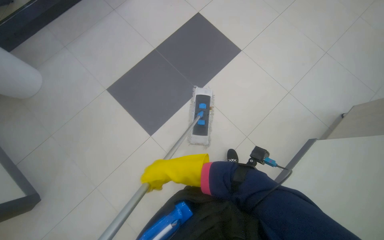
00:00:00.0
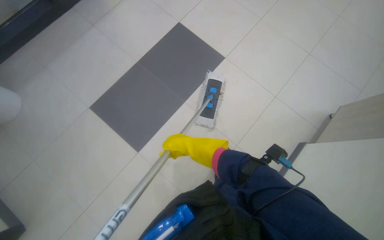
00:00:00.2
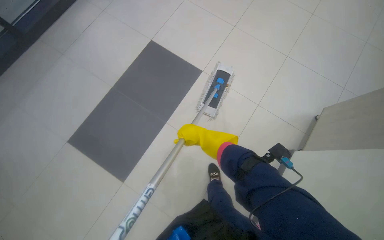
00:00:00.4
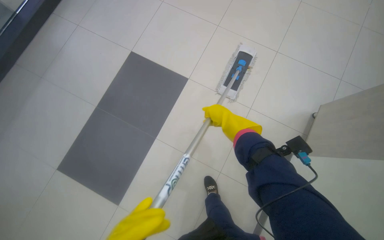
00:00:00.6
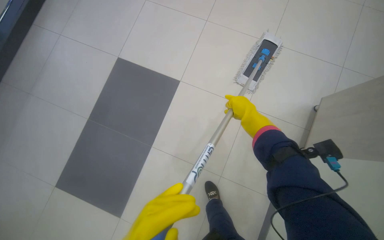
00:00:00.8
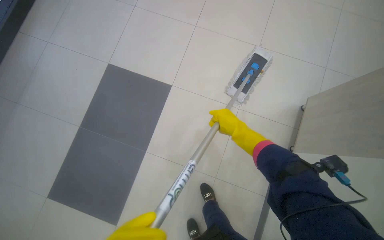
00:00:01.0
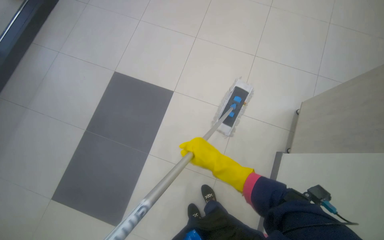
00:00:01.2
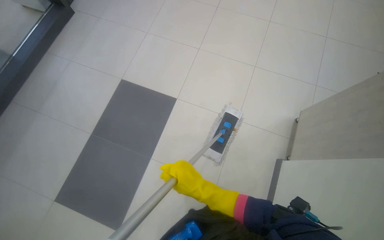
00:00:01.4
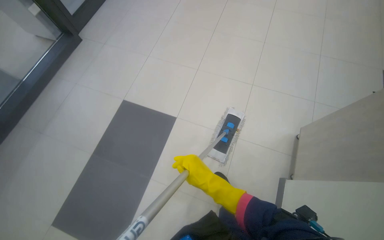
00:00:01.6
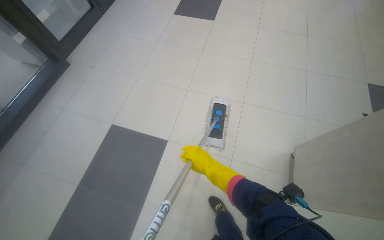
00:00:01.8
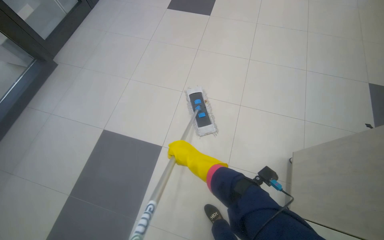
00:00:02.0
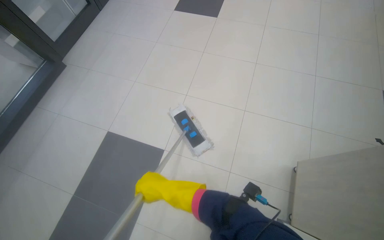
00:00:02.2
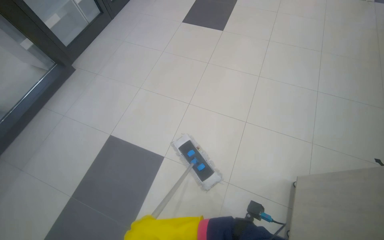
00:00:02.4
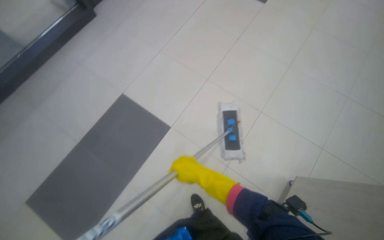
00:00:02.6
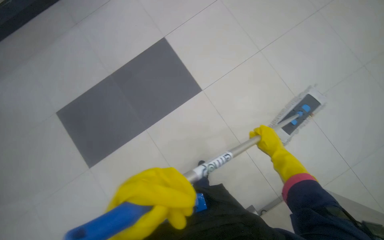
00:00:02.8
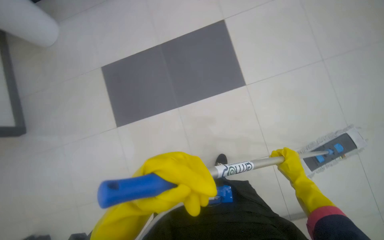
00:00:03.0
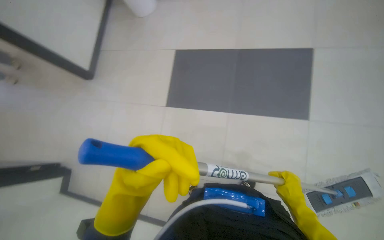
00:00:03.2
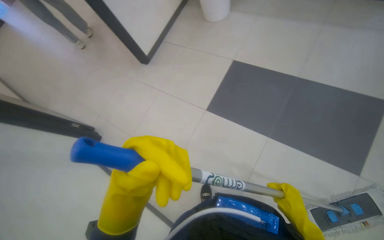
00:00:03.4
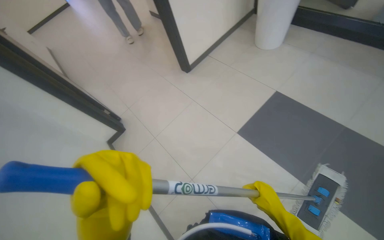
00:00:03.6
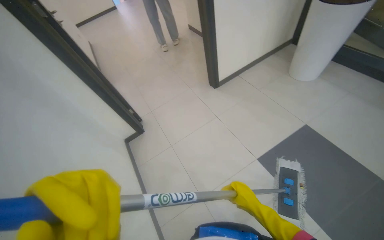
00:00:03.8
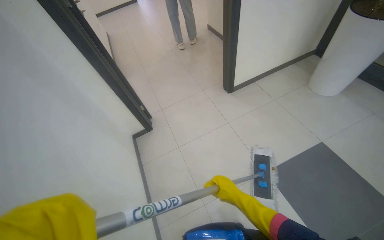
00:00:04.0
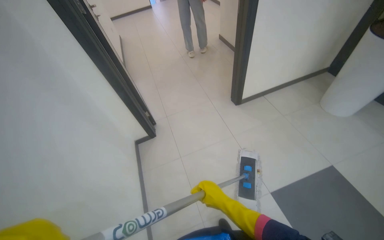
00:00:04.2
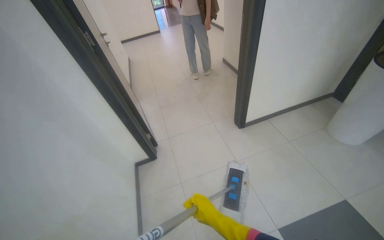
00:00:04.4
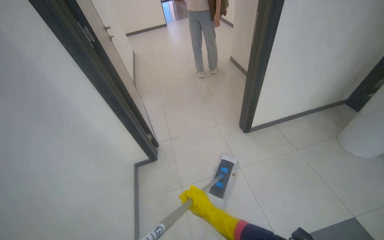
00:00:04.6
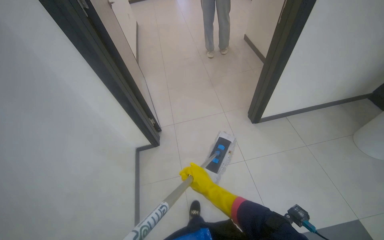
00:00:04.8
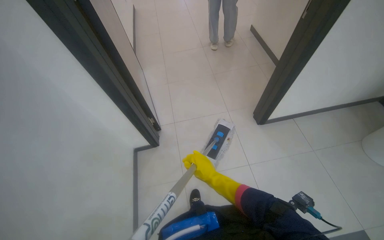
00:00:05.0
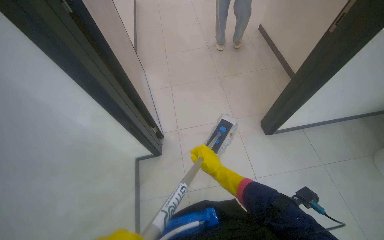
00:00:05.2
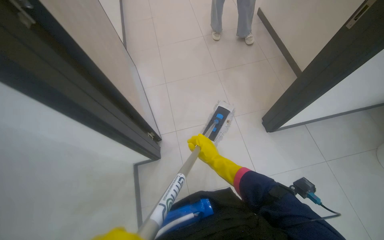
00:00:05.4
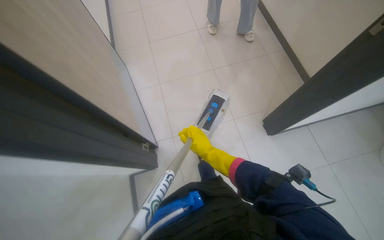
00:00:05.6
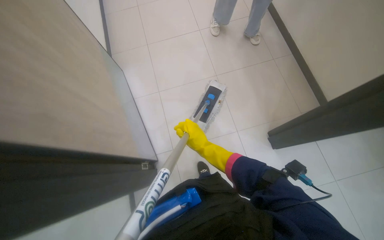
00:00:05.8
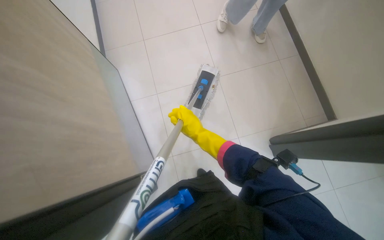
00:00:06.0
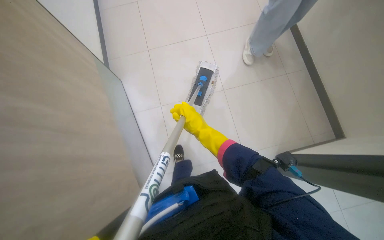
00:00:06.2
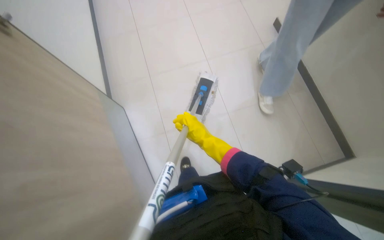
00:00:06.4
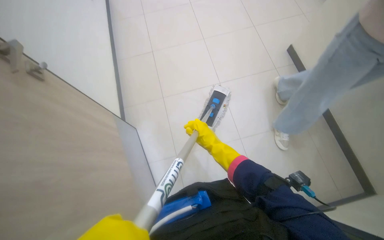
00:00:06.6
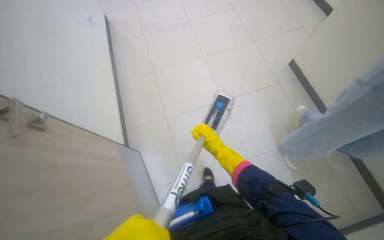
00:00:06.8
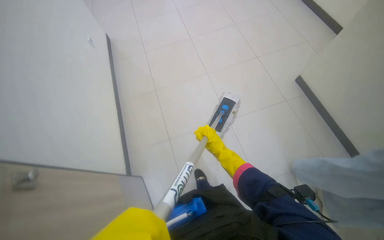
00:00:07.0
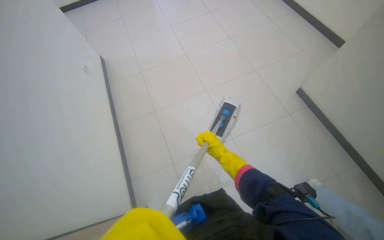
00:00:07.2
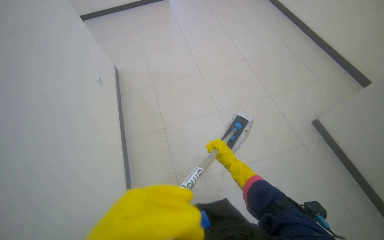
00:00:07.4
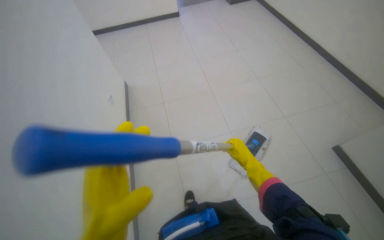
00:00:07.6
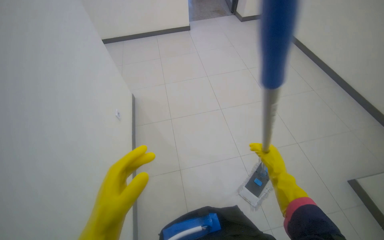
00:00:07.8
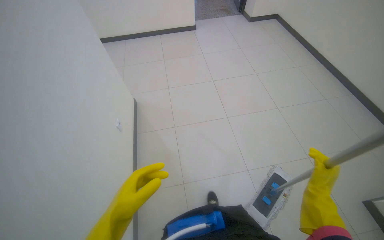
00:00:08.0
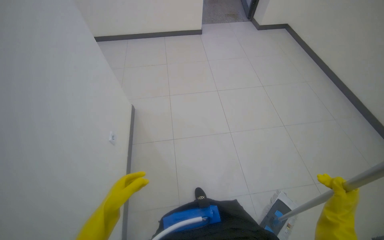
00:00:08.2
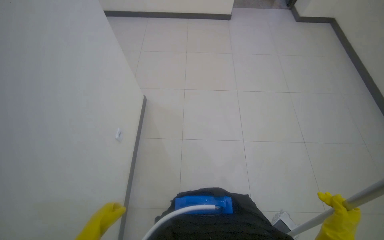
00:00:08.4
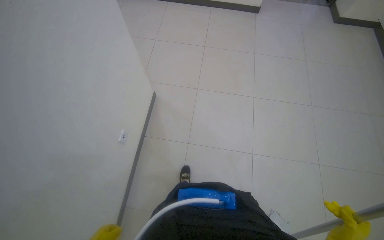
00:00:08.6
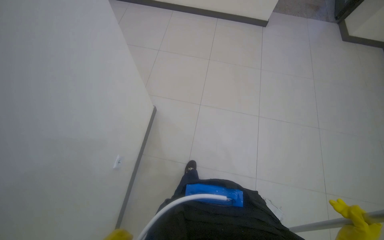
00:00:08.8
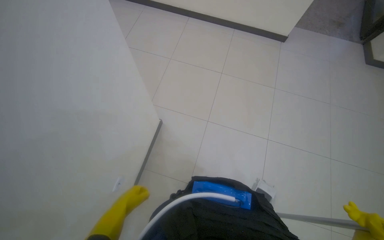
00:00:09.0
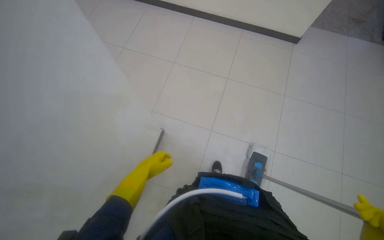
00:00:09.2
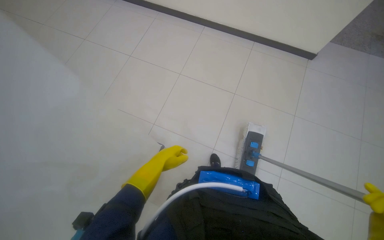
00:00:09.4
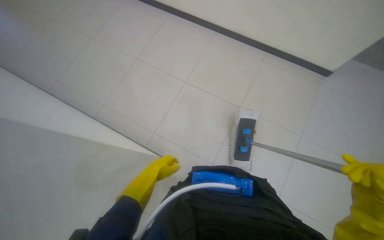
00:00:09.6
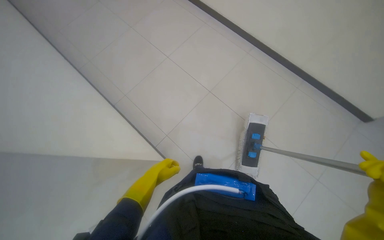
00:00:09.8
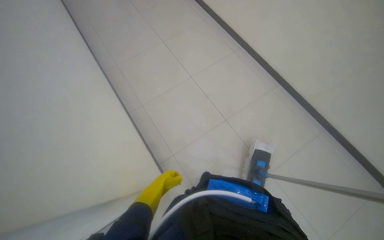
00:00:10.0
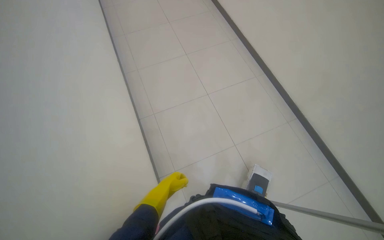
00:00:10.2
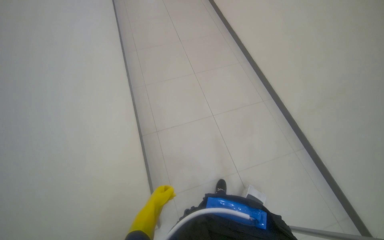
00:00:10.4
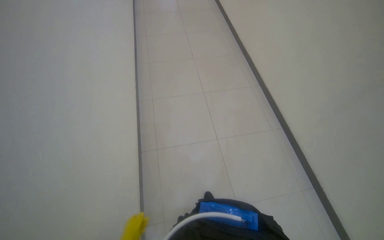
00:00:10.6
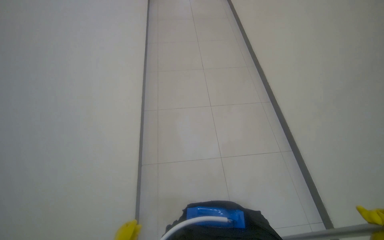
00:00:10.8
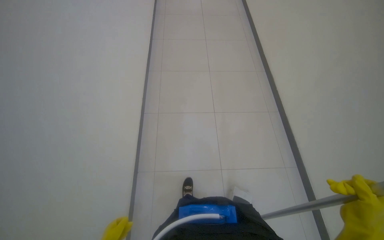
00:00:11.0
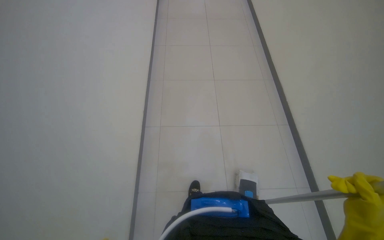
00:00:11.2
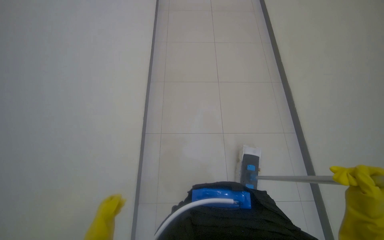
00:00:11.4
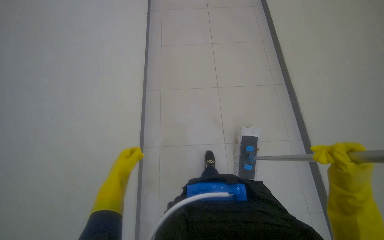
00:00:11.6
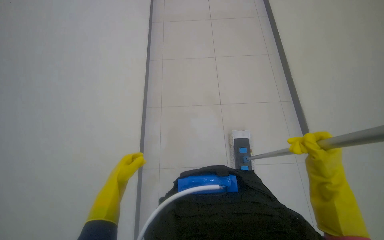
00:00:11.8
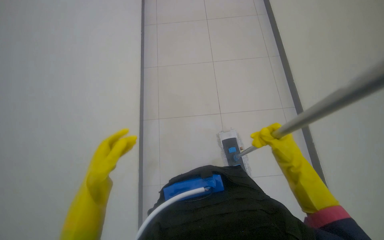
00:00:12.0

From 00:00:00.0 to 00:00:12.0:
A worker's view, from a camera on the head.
Job: mopping floor.
The whole recording: Mopping tiled floor. The worker mops the tiled floor with a flat mop.
From 00:00:00.0 to 00:00:01.6: The right hand is displaced nearer to the camera by about 25 cm.
From 00:00:03.0 to 00:00:04.4: The head turns to the left by some 50 degrees. The view tilts roughly 15 degrees upward.
From 00:00:04.4 to 00:00:06.0: The head travels roughly 1 m. The camera pitches downward, by about 30 degrees.
From 00:00:06.0 to 00:00:07.6: The head turns to the left by approximately 25 degrees. The view tips upward by about 15 degrees.
From 00:00:09.0 to 00:00:10.4: The head travels about 50 cm. The wearer looks approximately 35 degrees further to the left.
From 00:00:10.4 to 00:00:12.0: The camera travels some 50 cm.

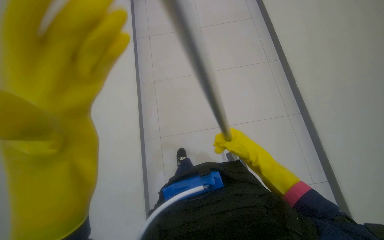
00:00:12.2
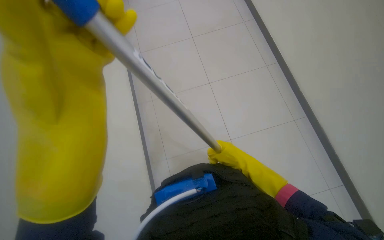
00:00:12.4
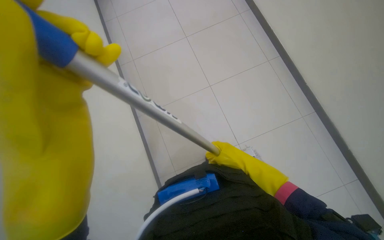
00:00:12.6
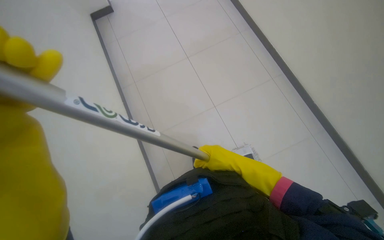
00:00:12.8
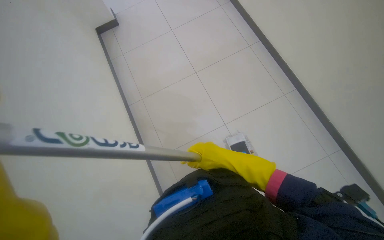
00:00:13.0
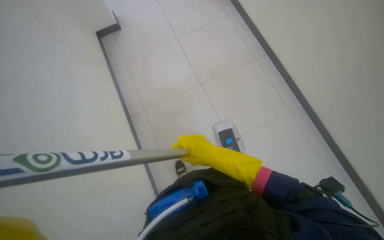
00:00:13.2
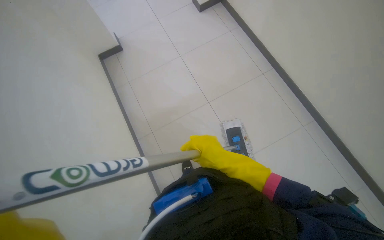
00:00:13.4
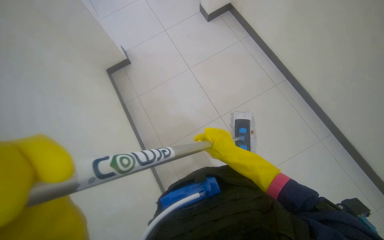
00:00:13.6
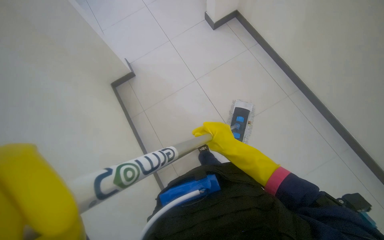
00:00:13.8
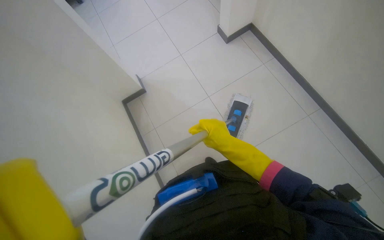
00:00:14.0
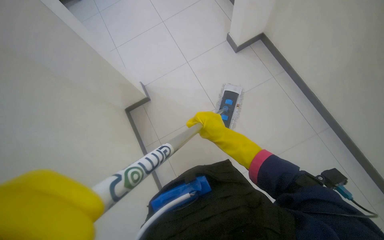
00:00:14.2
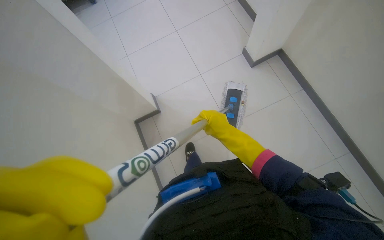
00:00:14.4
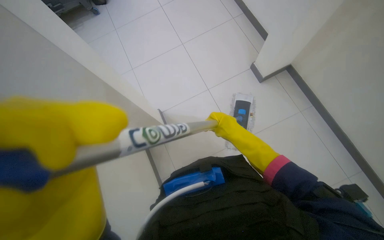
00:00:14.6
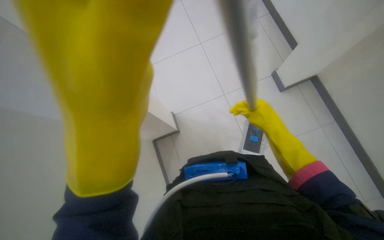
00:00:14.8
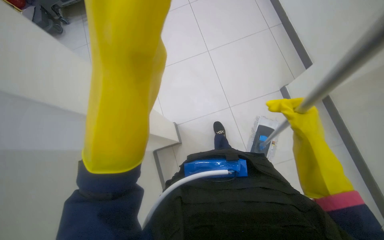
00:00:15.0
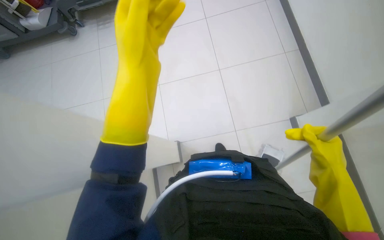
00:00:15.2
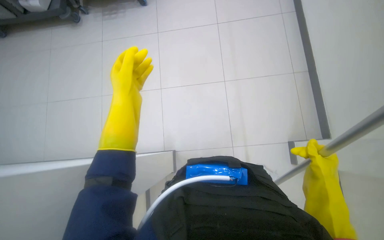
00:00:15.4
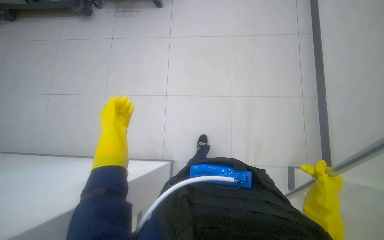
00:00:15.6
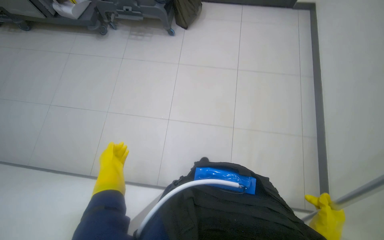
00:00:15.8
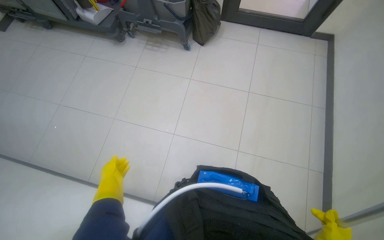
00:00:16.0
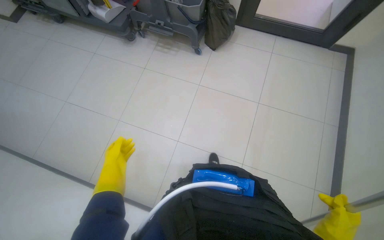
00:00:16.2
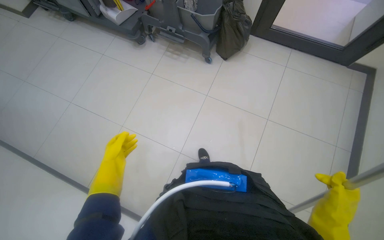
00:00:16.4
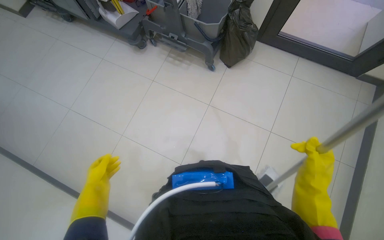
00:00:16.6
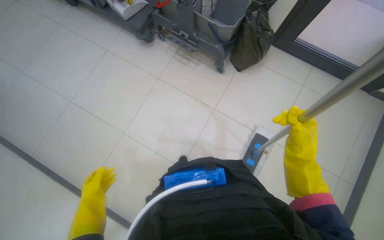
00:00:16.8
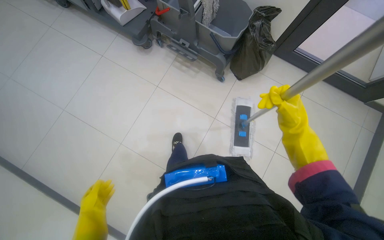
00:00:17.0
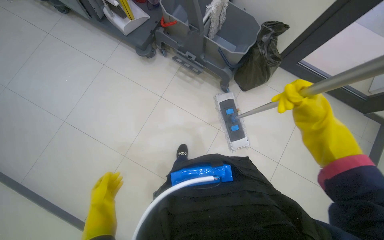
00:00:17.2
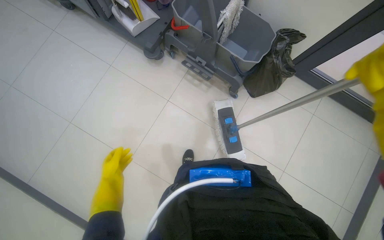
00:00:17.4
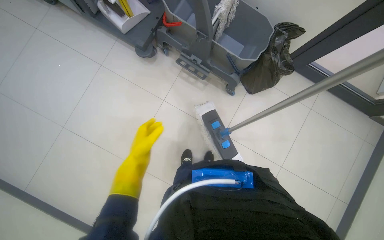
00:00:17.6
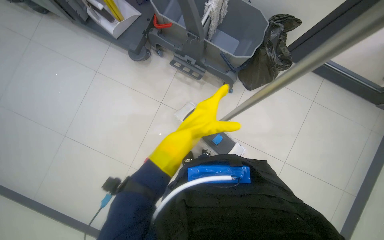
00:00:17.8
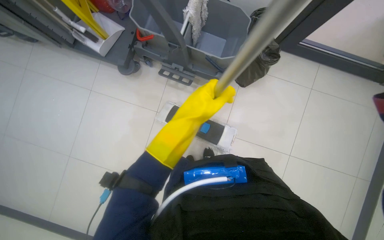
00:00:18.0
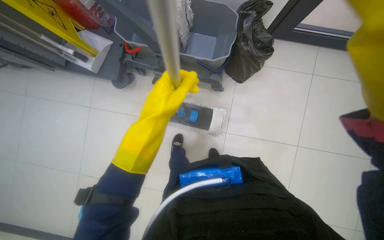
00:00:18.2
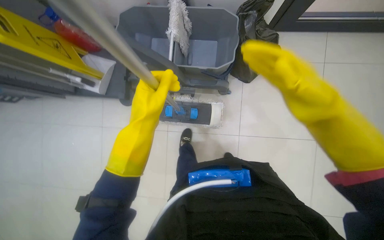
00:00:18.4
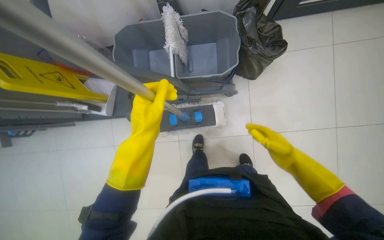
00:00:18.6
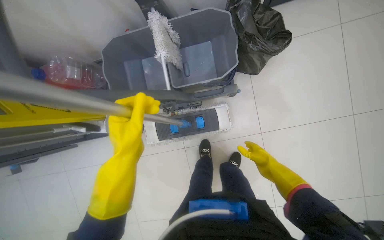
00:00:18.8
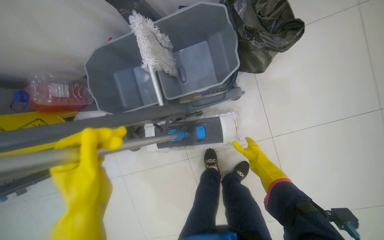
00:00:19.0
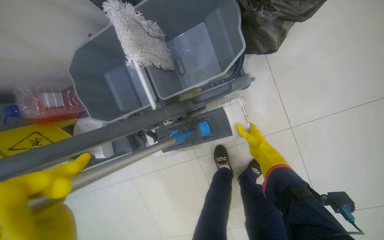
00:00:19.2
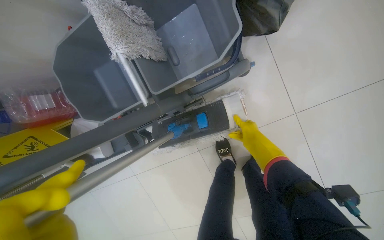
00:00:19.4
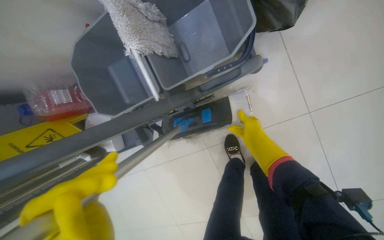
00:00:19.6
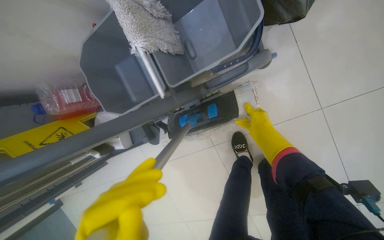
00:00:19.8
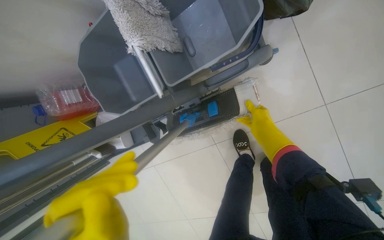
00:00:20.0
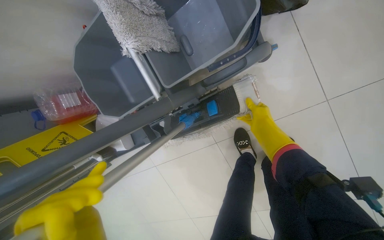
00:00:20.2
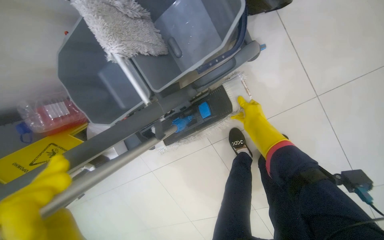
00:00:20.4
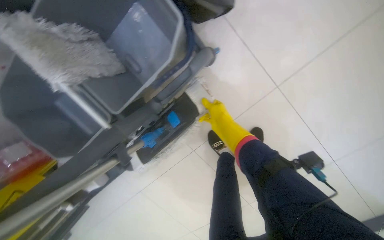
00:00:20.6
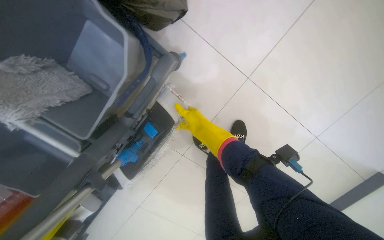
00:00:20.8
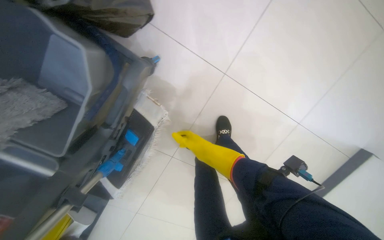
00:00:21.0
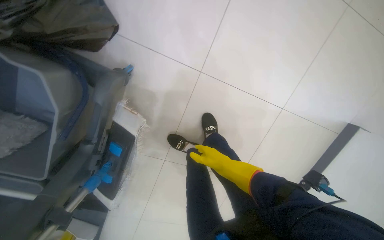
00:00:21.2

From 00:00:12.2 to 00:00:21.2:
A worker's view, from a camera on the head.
Job: mopping floor.
The whole recording: Mopping tiled floor. The worker mops the tiled floor with a flat mop.
From 00:00:12.2 to 00:00:13.8: The right hand shifts some 15 cm to the left.
From 00:00:15.2 to 00:00:16.6: The view tilts about 25 degrees upward. The scene turns about 30 degrees clockwise in the picture. The left hand moves down the picture, farther from the camera and to the left, approximately 50 cm.
From 00:00:16.6 to 00:00:18.2: The camera is carried about 60 cm.
From 00:00:19.8 to 00:00:21.2: The wearer's head swings roughly 45 degrees to the right.
